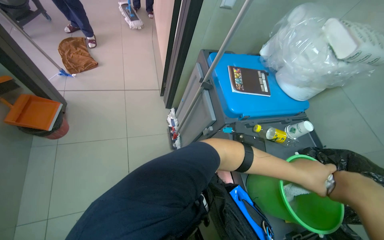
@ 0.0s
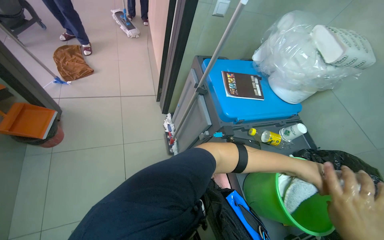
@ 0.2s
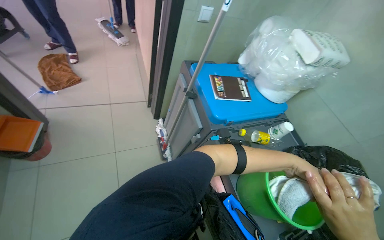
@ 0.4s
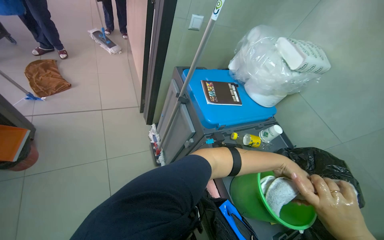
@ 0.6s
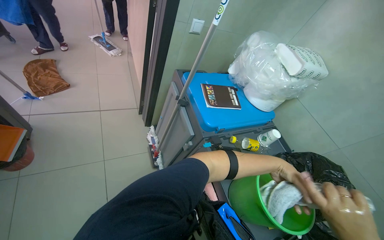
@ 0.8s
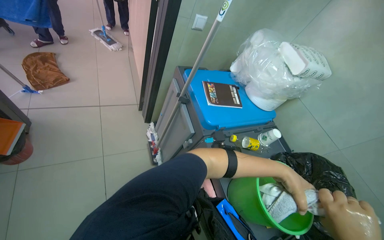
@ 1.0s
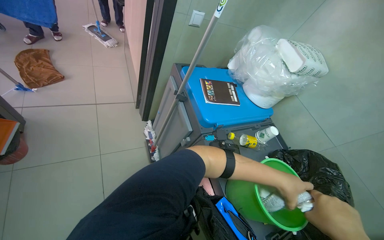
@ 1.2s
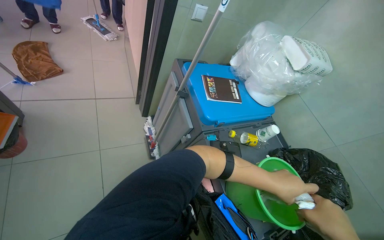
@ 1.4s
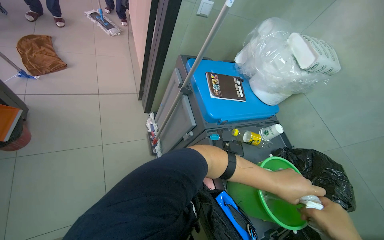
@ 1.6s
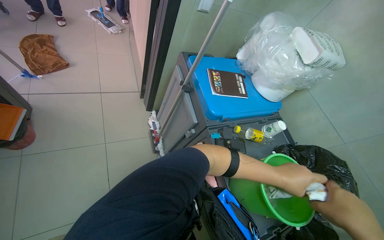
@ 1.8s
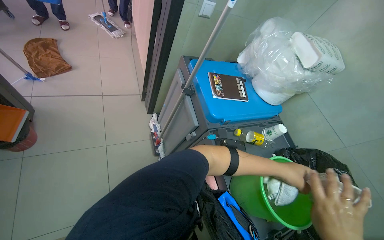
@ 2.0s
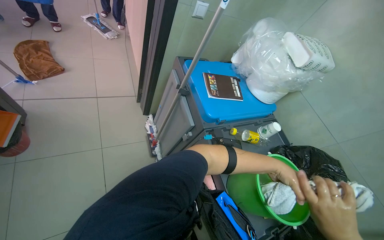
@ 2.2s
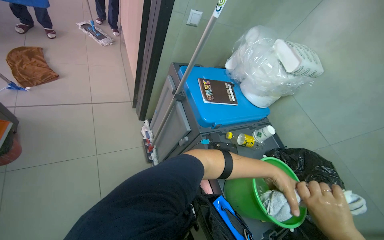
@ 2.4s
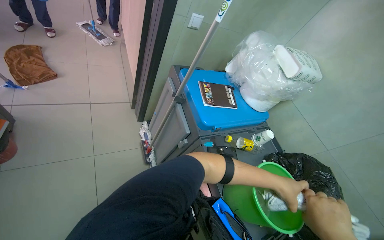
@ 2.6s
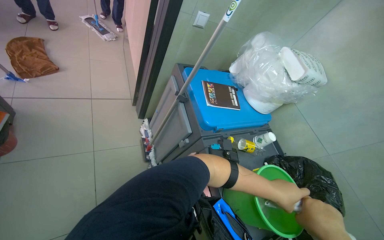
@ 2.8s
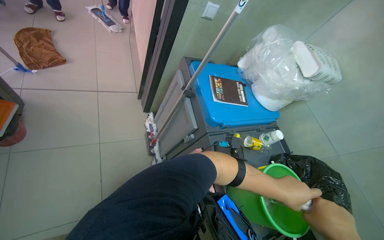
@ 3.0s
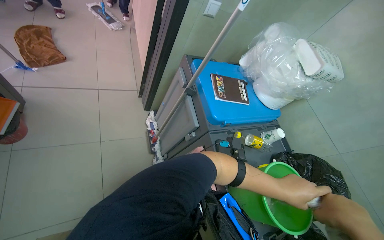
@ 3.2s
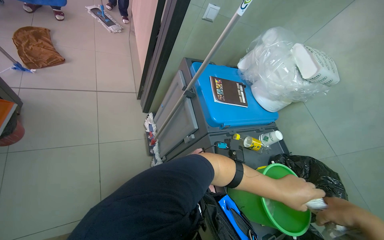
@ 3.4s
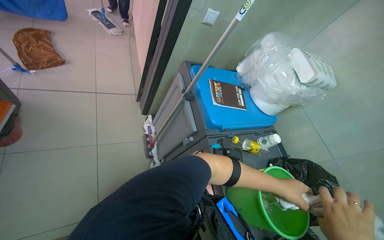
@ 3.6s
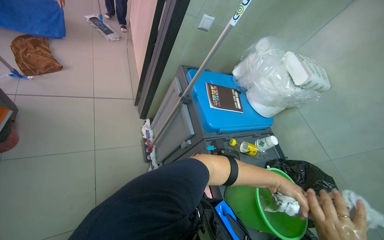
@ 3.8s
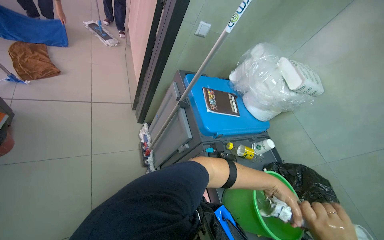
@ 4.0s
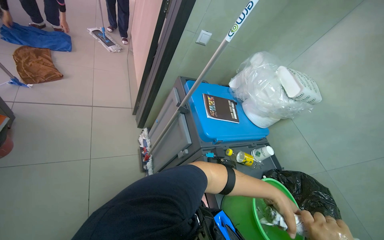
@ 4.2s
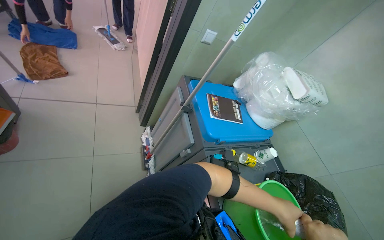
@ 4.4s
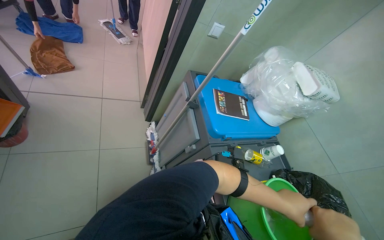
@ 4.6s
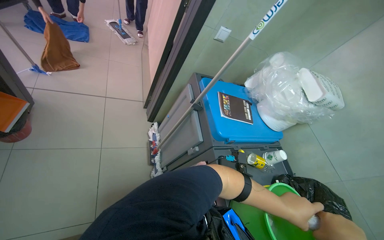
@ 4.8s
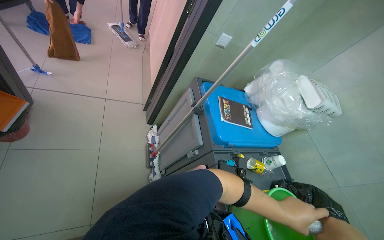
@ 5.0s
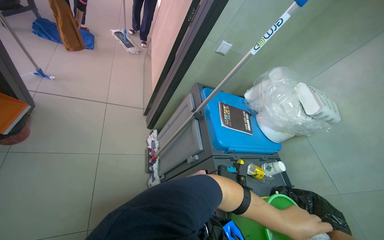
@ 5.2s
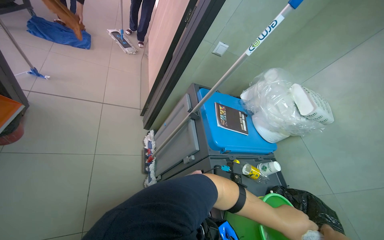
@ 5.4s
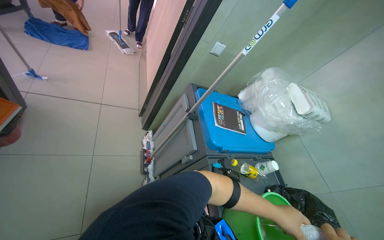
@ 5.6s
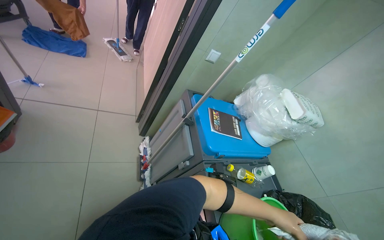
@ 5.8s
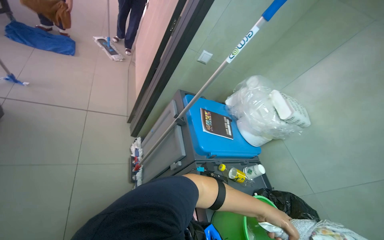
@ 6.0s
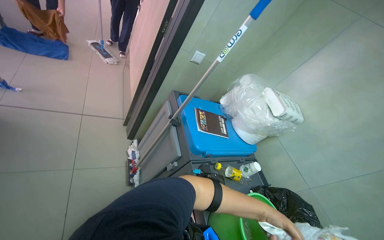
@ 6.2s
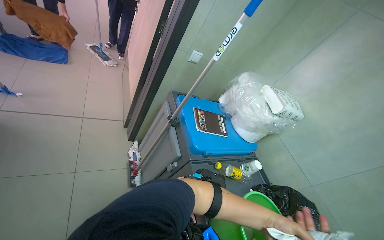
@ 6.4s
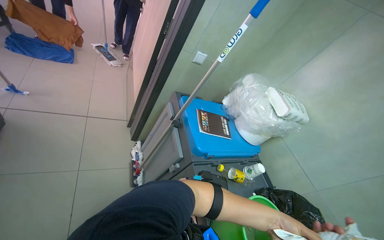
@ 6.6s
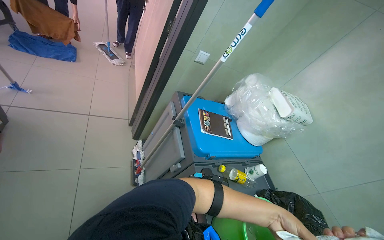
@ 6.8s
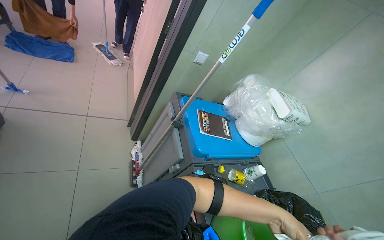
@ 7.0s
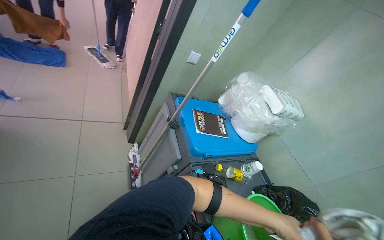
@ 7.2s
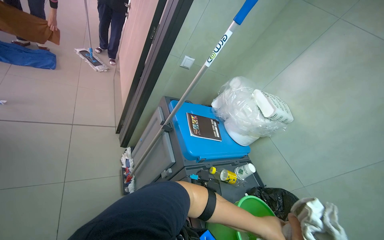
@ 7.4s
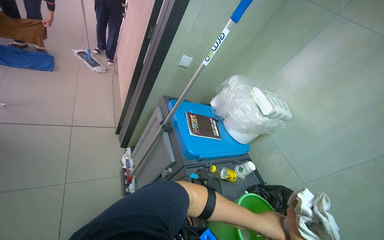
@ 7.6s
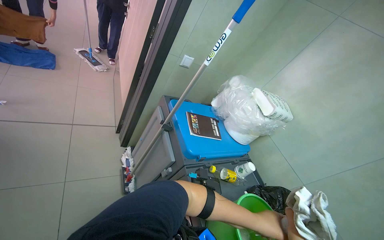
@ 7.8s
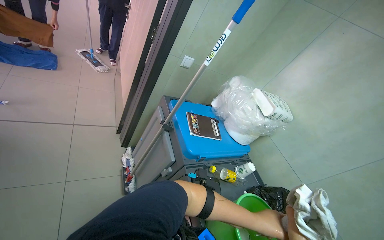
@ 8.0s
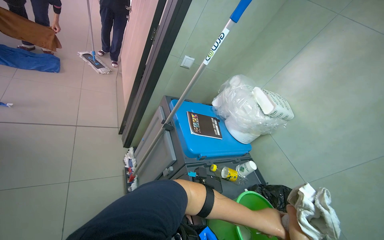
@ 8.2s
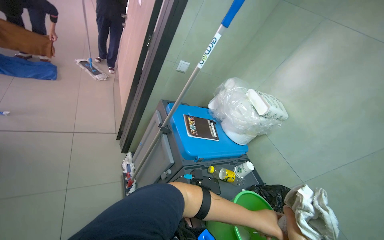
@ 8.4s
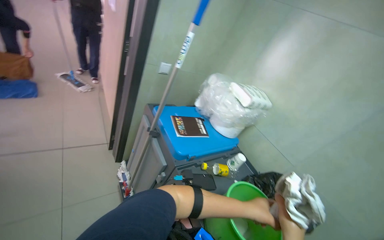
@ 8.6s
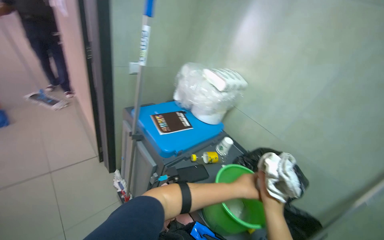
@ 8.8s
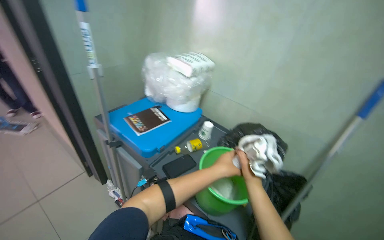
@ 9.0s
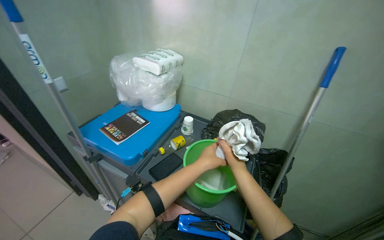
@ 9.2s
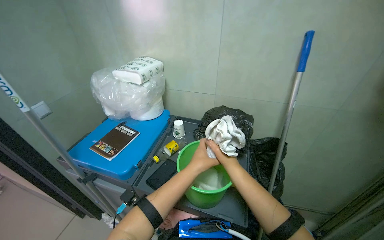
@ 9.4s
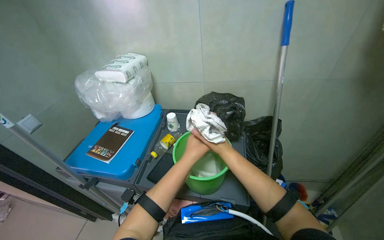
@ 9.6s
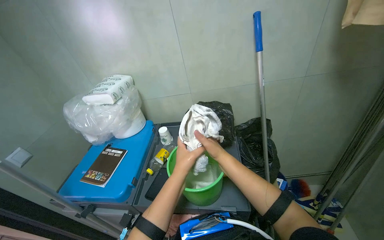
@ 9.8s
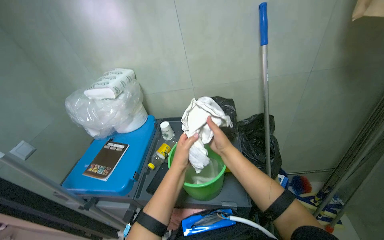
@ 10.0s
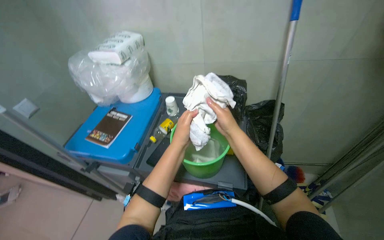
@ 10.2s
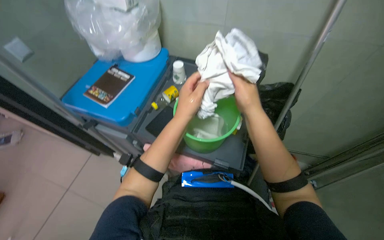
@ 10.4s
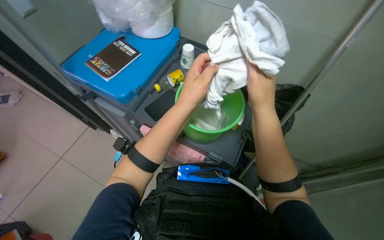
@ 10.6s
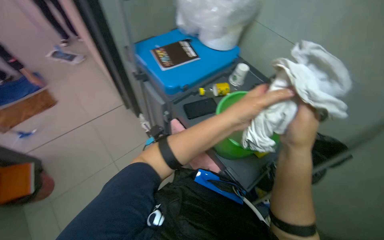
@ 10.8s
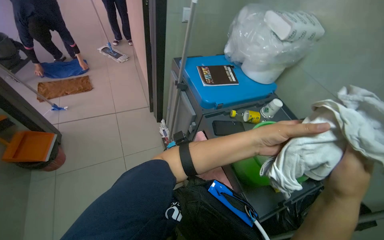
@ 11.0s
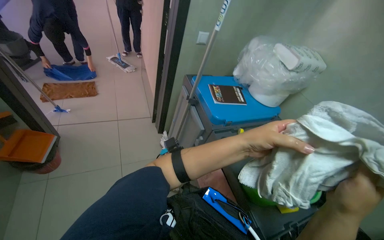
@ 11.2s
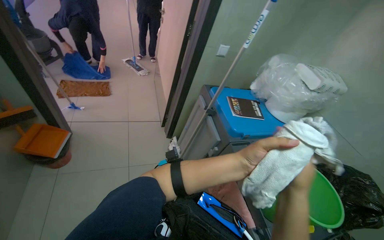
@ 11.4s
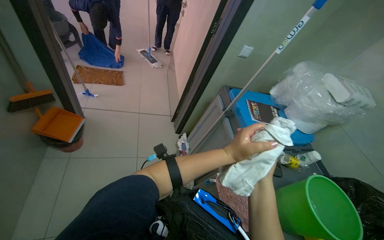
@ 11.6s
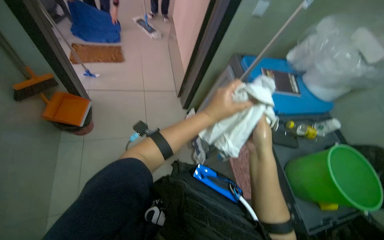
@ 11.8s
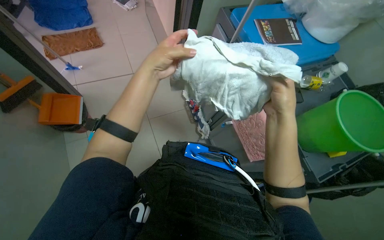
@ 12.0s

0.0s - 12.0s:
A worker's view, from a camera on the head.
Job: preparing cleaning supplies.
The whole recording: Preparing cleaning tools. The worker attaches and detaches a cloth from a mop and squeegee, and wrings the cloth in a bucket.
7.6s - 9.0s: The wearer looks some 35 degrees further to the right.
9.0s - 10.4s: The view tilts some 20 degrees downward.
10.4s - 12.0s: The wearer looks roughly 50 degrees further to the left.

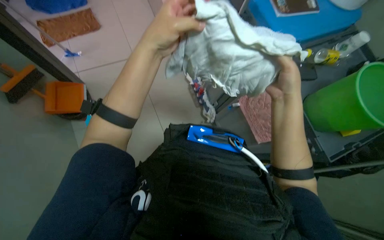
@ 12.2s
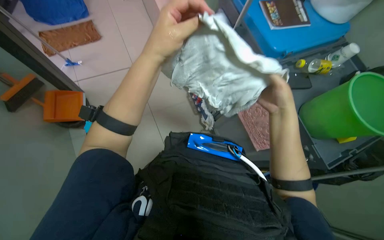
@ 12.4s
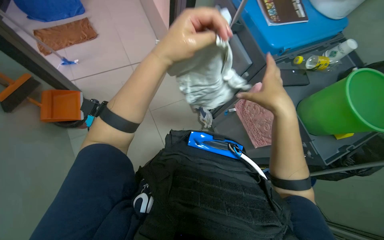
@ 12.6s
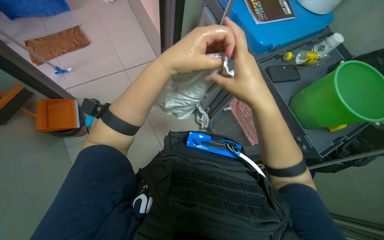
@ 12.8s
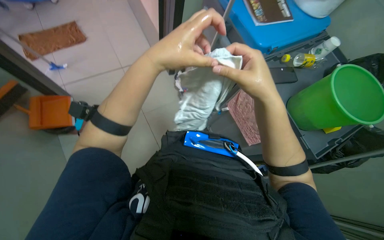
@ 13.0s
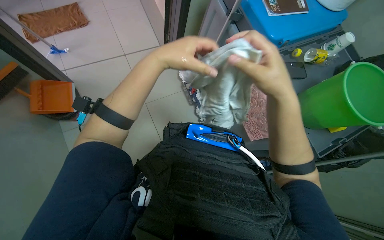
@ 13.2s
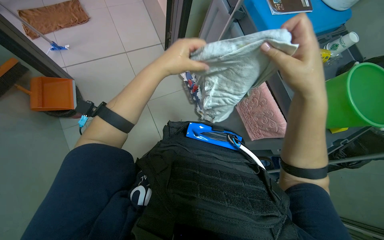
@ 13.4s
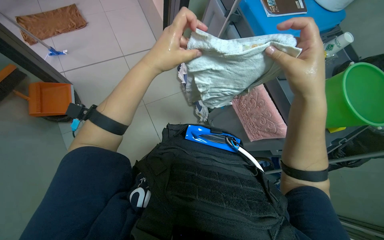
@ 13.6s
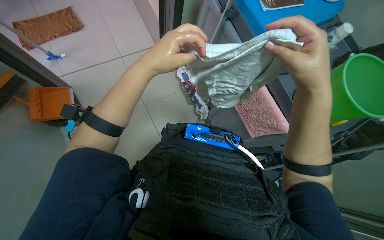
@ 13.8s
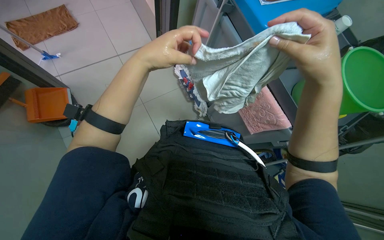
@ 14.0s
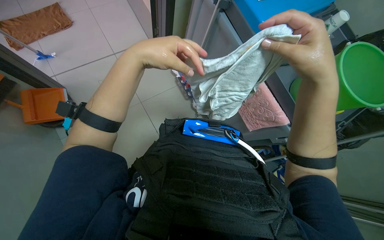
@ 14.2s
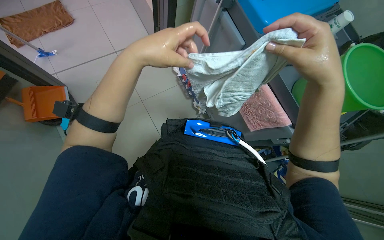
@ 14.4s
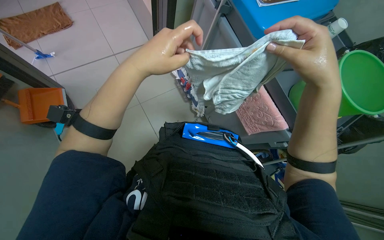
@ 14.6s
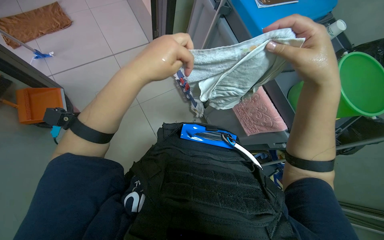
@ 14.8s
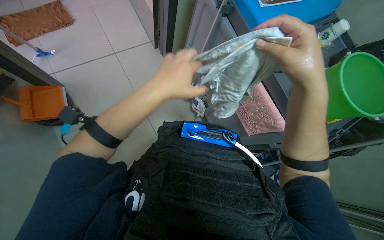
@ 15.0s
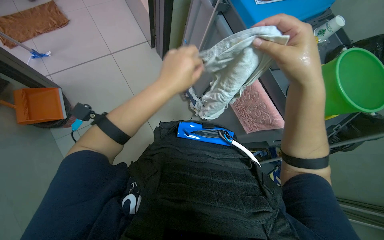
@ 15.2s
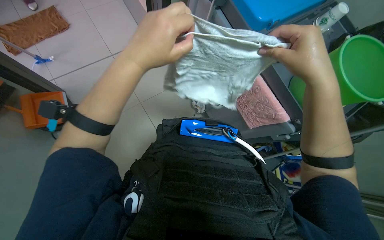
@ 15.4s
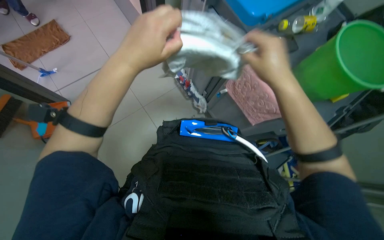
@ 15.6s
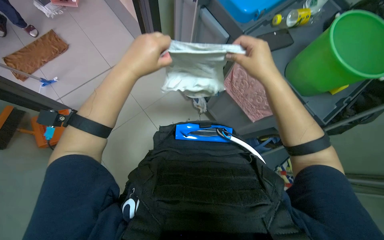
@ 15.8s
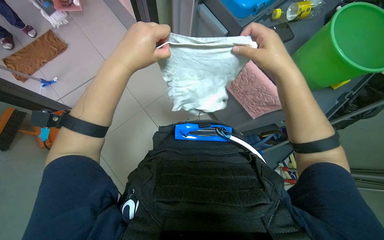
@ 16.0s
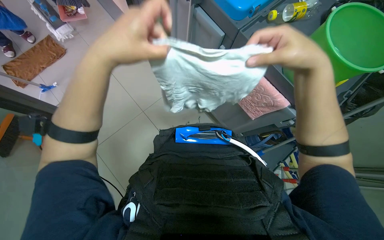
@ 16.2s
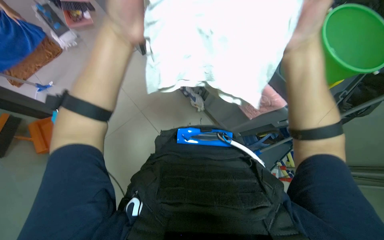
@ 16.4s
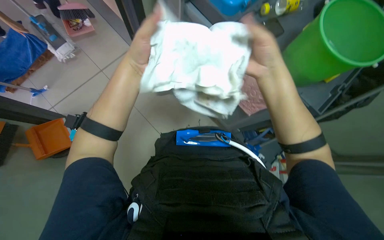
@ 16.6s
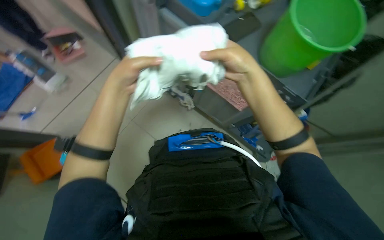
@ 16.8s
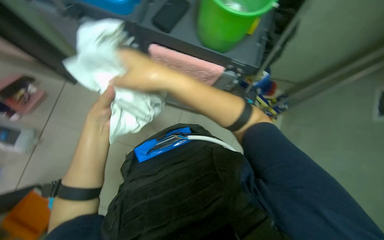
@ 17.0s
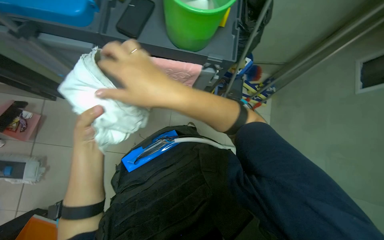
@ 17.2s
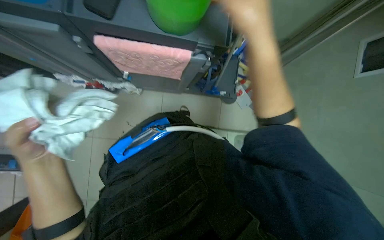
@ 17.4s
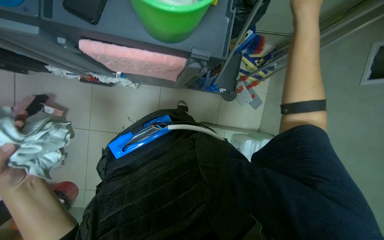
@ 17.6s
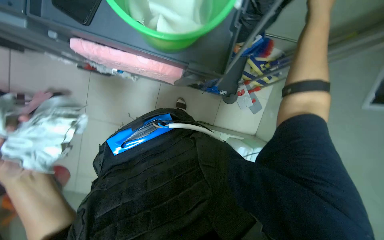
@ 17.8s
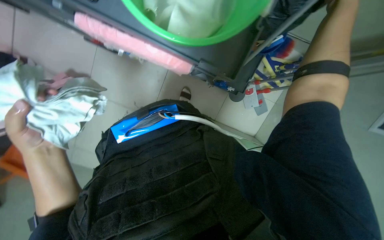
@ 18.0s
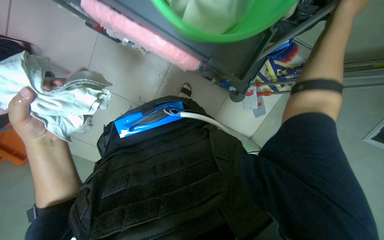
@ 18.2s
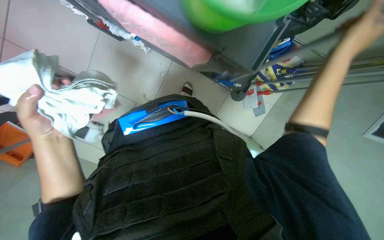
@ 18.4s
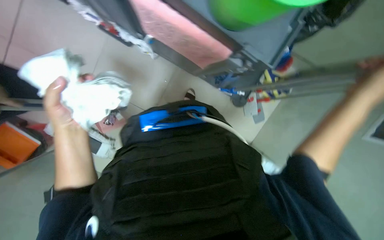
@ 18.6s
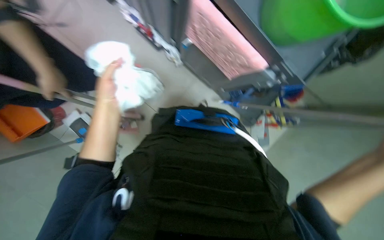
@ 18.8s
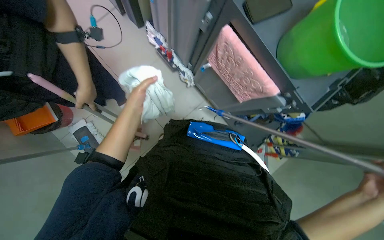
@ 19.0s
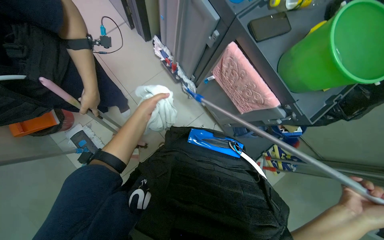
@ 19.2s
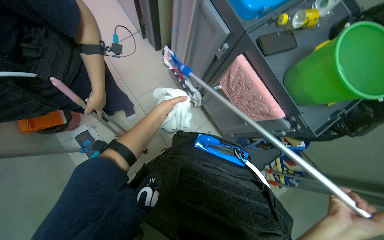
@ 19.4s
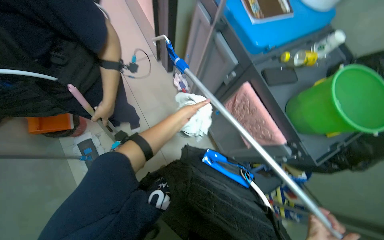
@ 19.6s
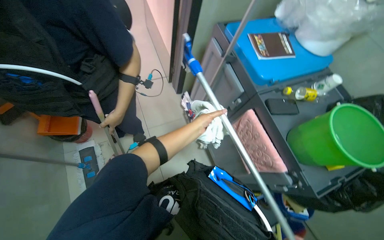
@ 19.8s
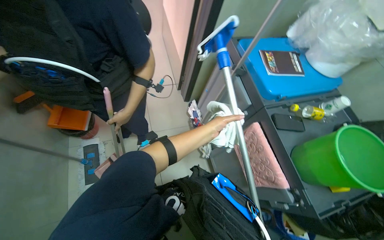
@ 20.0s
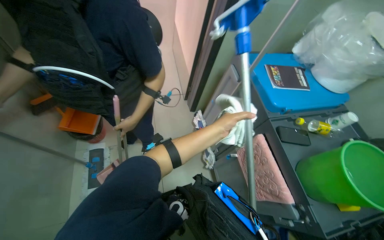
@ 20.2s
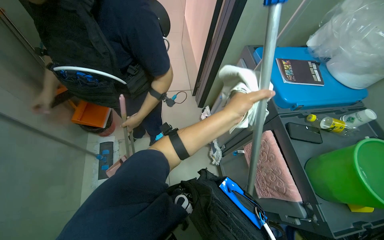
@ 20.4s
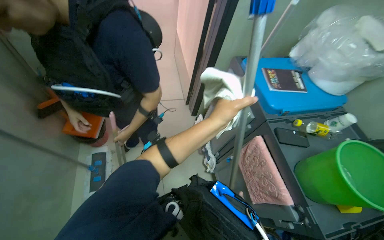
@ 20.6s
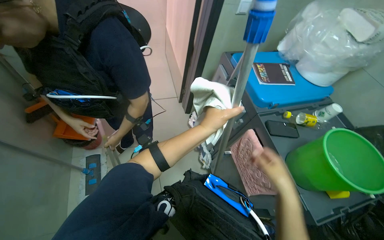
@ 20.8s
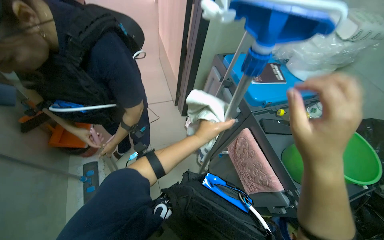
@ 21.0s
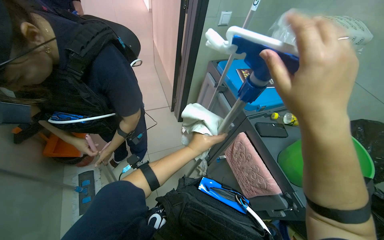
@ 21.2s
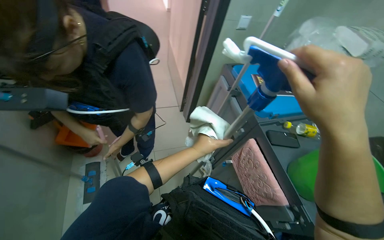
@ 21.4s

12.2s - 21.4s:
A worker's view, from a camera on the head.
Job: preparing cleaning supplies.
The whole recording: Preparing cleaning tools. The worker attaches and detaches a cloth from a mop and squeegee, and wrings the cloth in a bucket.
12.2s - 13.8s: The hands stay close to where they were, moving slightly.
13.8s - 15.2s: The hands make small movements and keep their place.
16.8s - 18.4s: The view tilts roughly 20 degrees downward. The left hand shifts some 15 cm down the picture, while the right hand travels to the right and up the picture by some 30 cm.
18.4s - 19.8s: The view tips upward by about 40 degrees. Everything in view rotates approximately 45 degrees clockwise.
19.8s - 21.4s: The view tips upward by roughly 10 degrees. The left hand moves nearer to the camera, roughly 15 cm.
